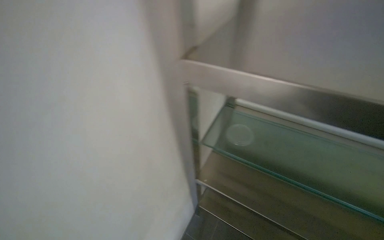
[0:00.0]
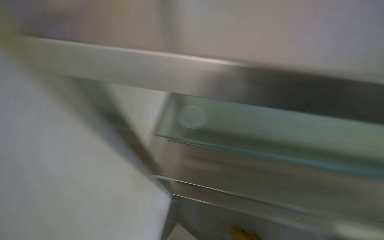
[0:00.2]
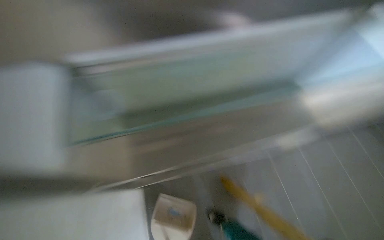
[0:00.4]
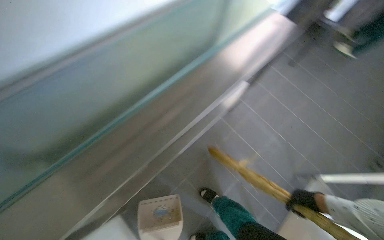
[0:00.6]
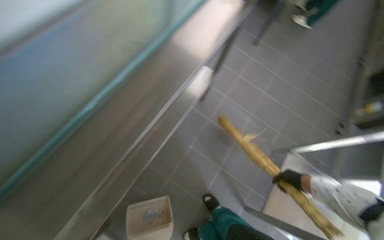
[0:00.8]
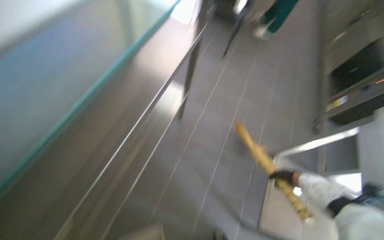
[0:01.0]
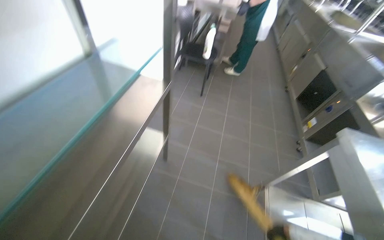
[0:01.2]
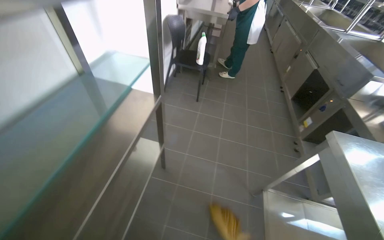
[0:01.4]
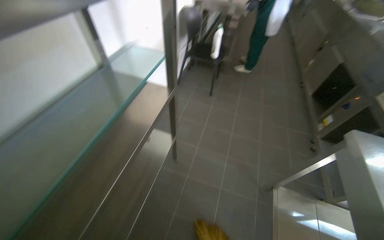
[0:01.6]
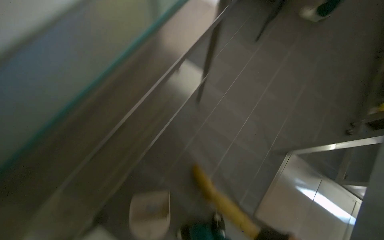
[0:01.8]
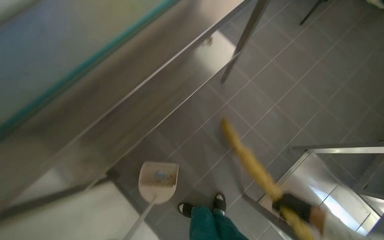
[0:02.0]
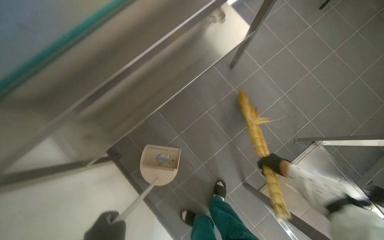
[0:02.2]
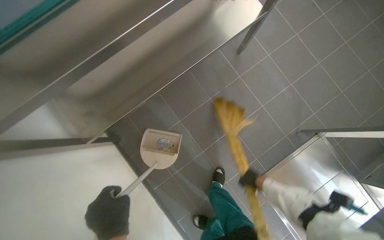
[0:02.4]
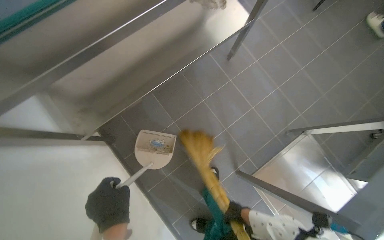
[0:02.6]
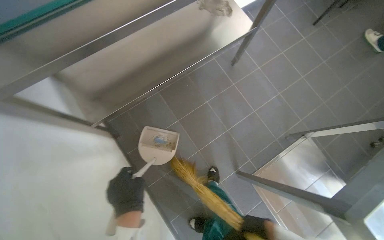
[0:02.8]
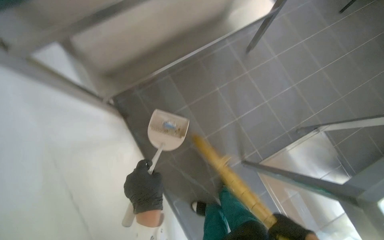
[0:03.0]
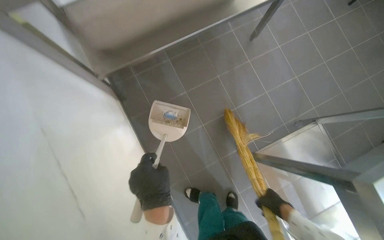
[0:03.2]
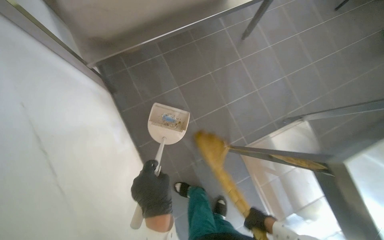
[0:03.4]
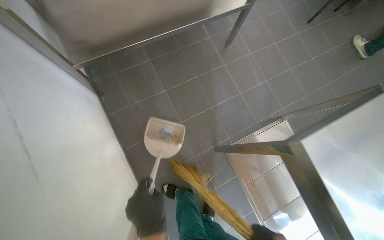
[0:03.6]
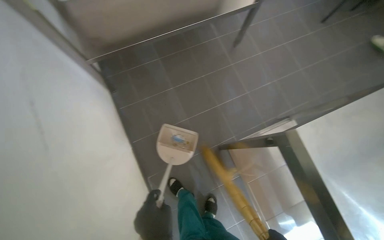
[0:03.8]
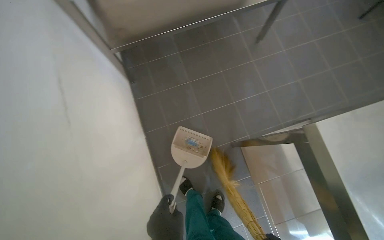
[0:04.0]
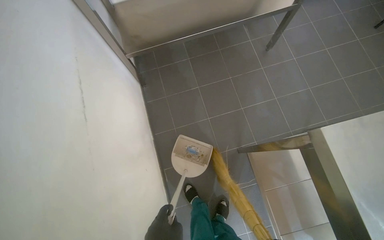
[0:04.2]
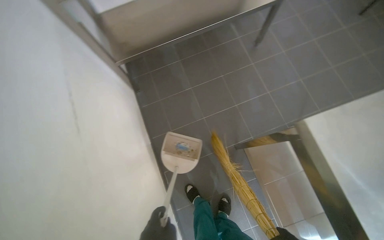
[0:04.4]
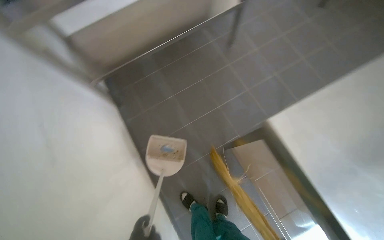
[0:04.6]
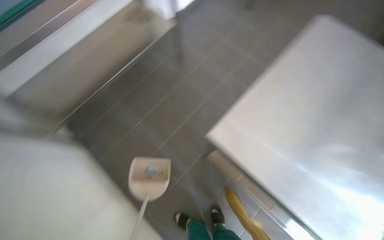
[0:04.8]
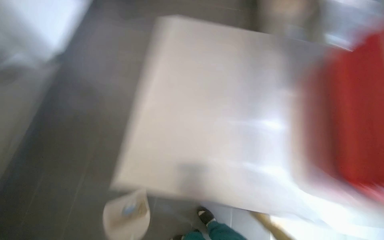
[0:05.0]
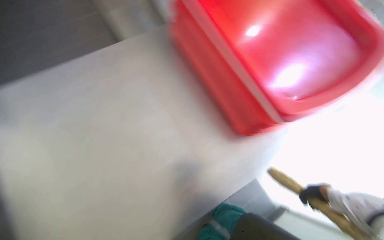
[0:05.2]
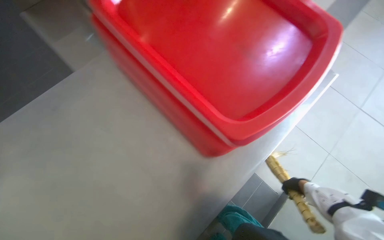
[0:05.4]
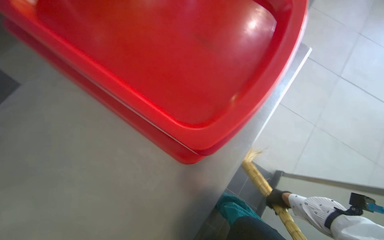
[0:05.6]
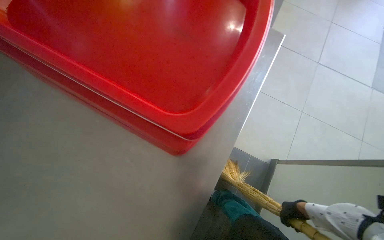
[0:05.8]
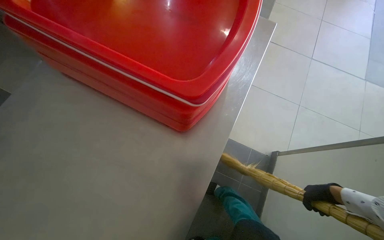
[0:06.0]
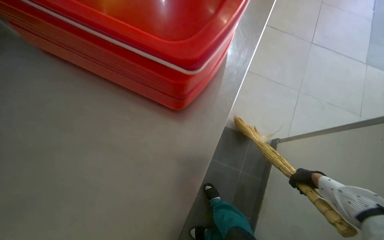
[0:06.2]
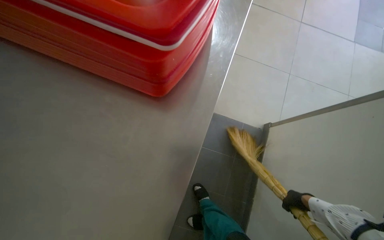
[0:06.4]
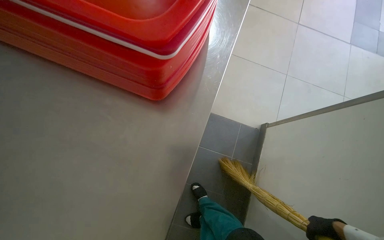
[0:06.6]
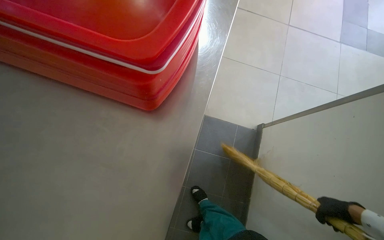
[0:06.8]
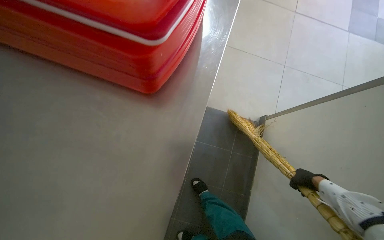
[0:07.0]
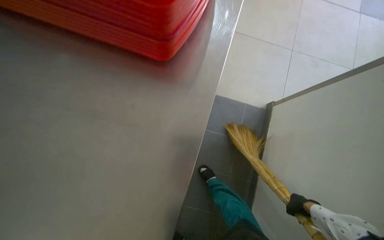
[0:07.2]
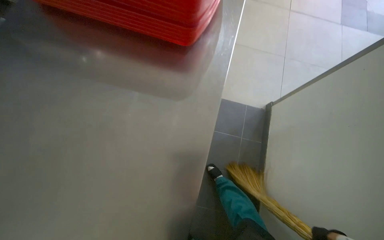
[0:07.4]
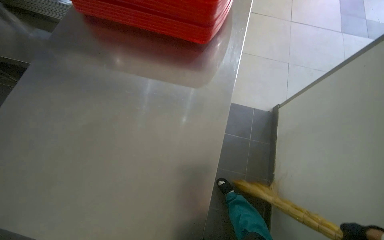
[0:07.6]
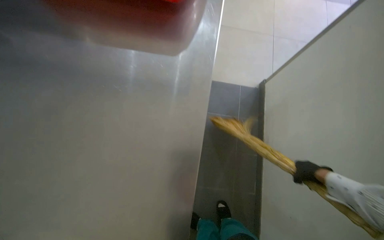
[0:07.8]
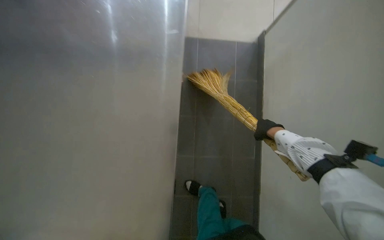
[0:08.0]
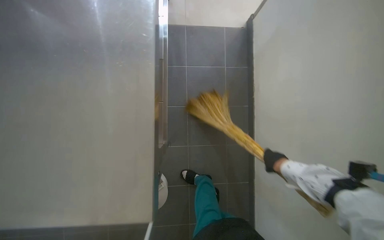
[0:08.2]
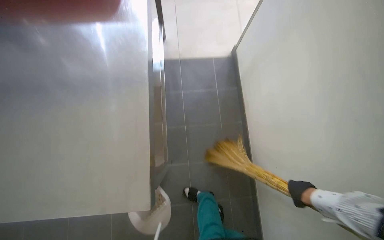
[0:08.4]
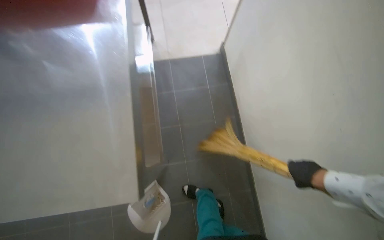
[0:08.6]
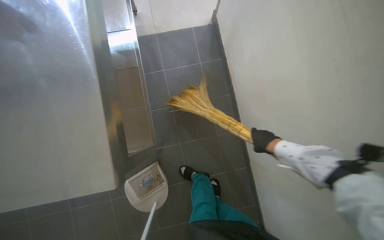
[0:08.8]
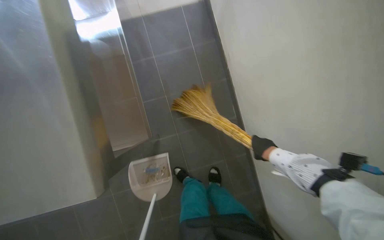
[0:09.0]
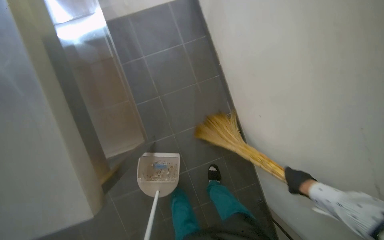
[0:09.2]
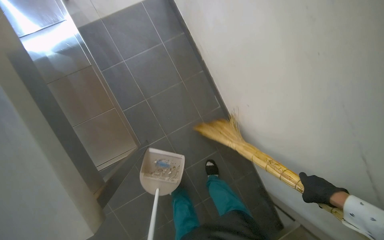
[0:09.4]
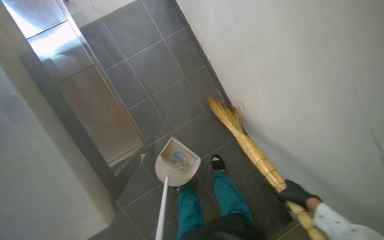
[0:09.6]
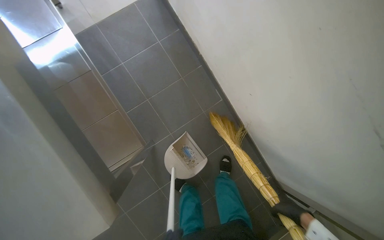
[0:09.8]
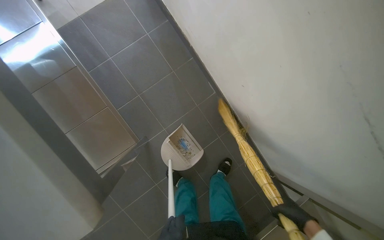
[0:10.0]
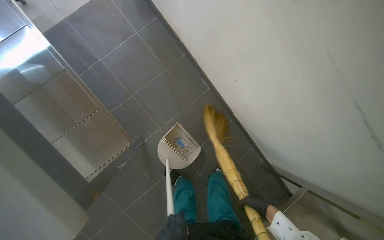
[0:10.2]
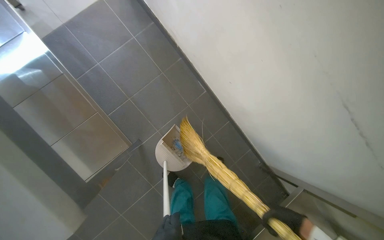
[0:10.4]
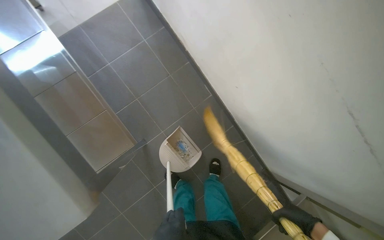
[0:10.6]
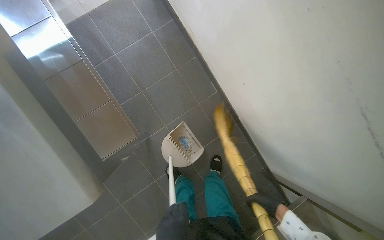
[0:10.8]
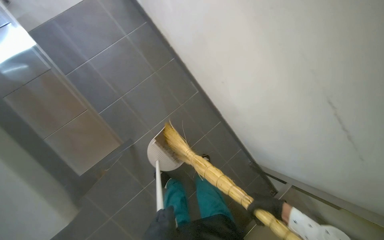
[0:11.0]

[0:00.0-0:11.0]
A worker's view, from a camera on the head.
Job: sweeping floor.
The whole recording: Collecting debris with dustpan. The worker sweeps debris into a dustpan and collects it from the floor.
0:00.0 to 0:01.6: Everything in view rotates about 25 degrees counterclockwise.
0:01.6 to 0:03.2: The camera is carried about 40 cm. The head turns to the left by roughly 45 degrees. The view tilts some 35 degrees downward.
0:03.2 to 0:04.8: The view tilts some 10 degrees upward.
0:04.8 to 0:06.2: The wearer's head swings approximately 35 degrees to the right.
0:06.2 to 0:07.8: The right hand moves nearer and farther over about 20 cm, changing direction 3 times.
0:07.8 to 0:09.4: The view tips downward by some 10 degrees. The scene rotates counterclockwise by about 30 degrees. The right hand goes about 50 cm down the picture.
0:09.4 to 0:11.0: The right hand swings left and right, some 10 cm each way, with 2 reversals.

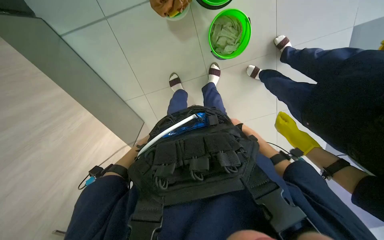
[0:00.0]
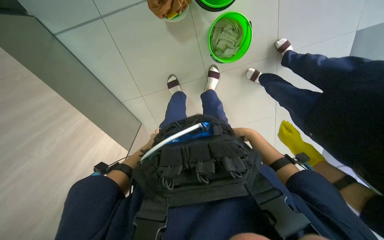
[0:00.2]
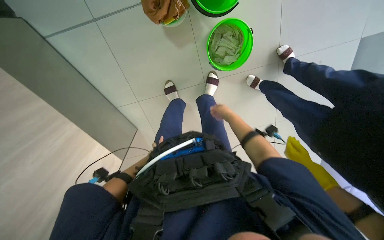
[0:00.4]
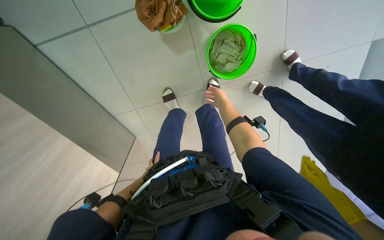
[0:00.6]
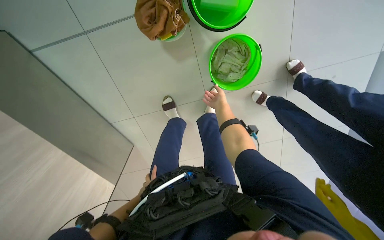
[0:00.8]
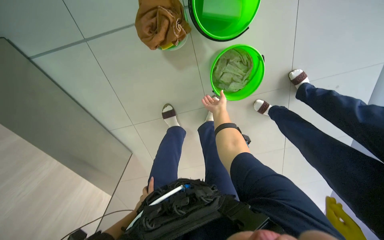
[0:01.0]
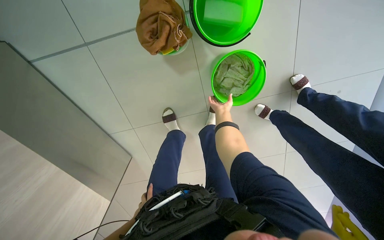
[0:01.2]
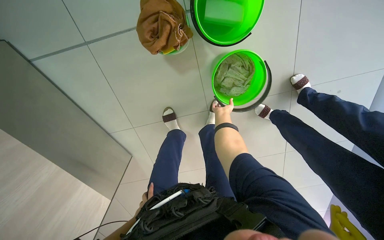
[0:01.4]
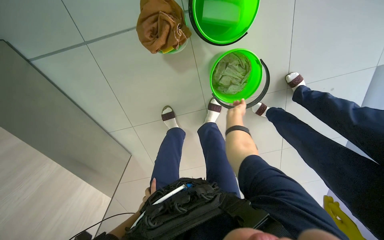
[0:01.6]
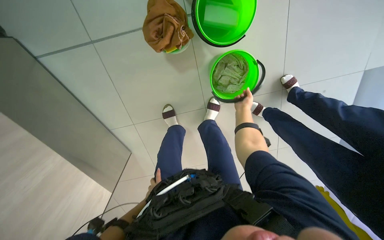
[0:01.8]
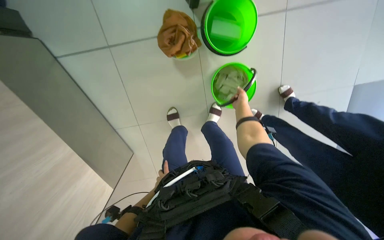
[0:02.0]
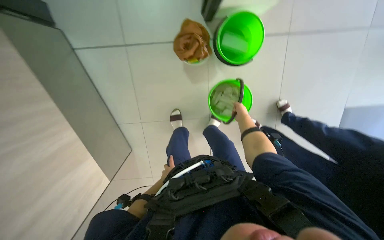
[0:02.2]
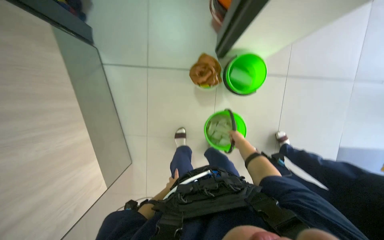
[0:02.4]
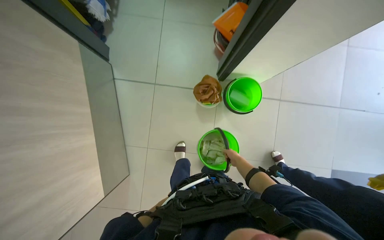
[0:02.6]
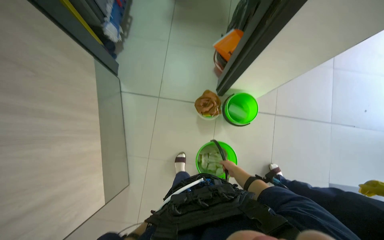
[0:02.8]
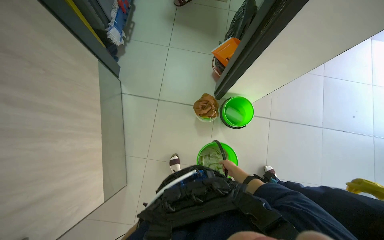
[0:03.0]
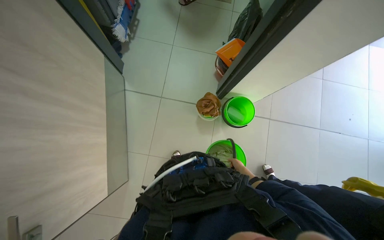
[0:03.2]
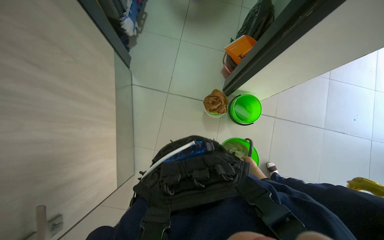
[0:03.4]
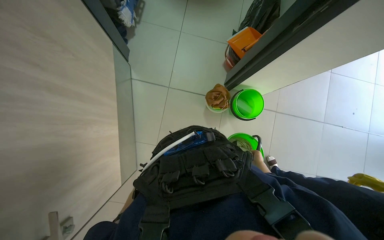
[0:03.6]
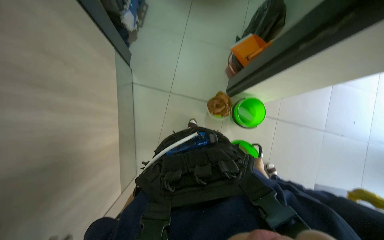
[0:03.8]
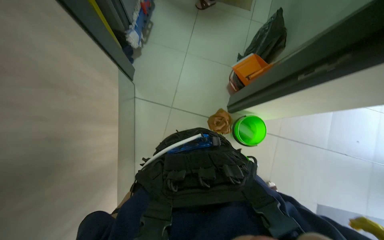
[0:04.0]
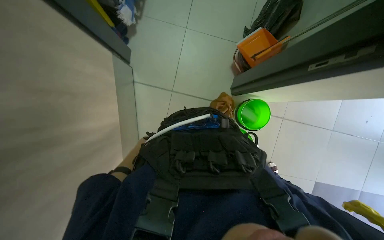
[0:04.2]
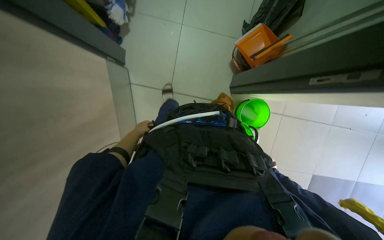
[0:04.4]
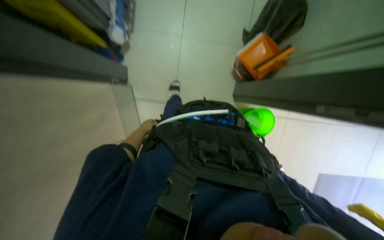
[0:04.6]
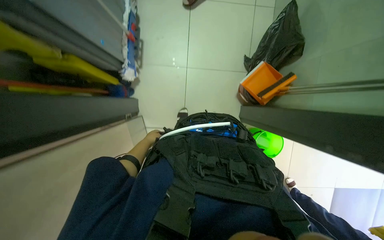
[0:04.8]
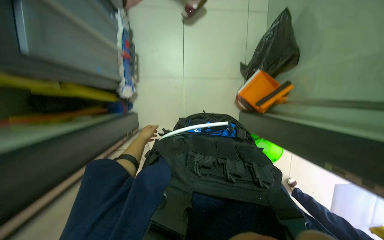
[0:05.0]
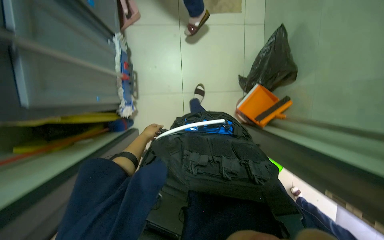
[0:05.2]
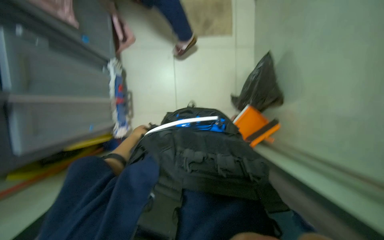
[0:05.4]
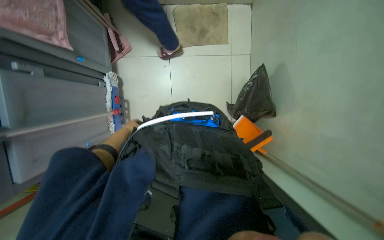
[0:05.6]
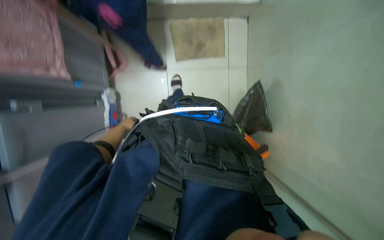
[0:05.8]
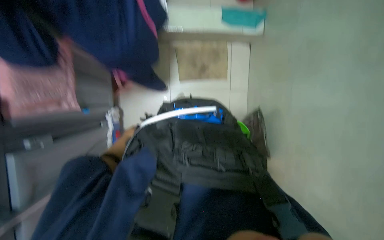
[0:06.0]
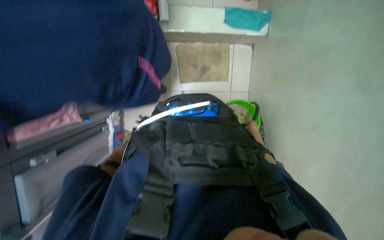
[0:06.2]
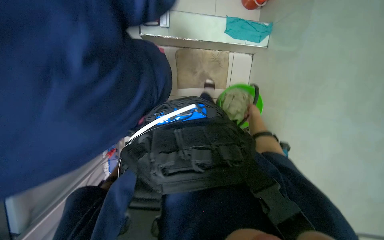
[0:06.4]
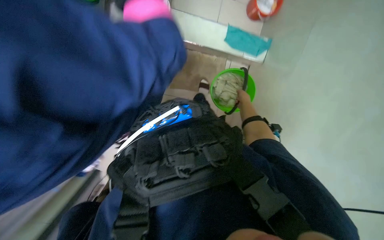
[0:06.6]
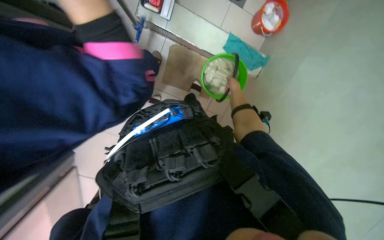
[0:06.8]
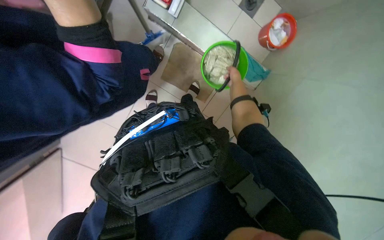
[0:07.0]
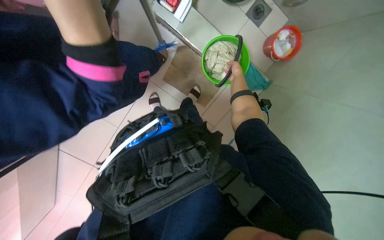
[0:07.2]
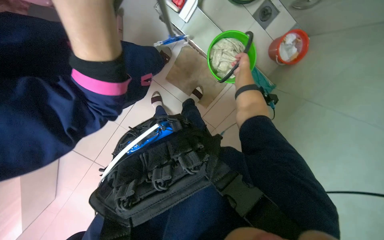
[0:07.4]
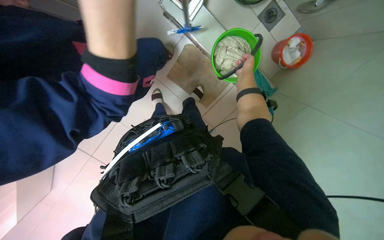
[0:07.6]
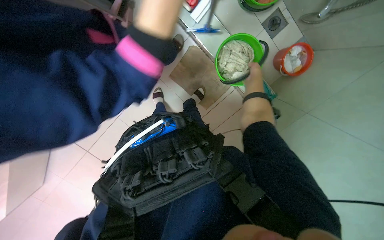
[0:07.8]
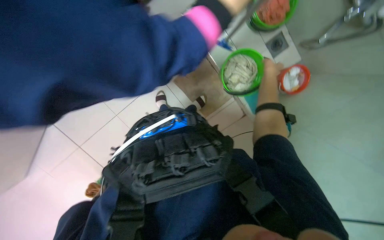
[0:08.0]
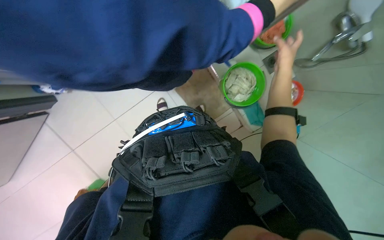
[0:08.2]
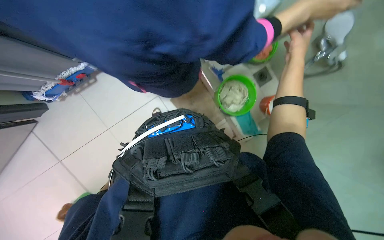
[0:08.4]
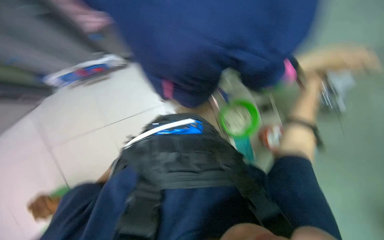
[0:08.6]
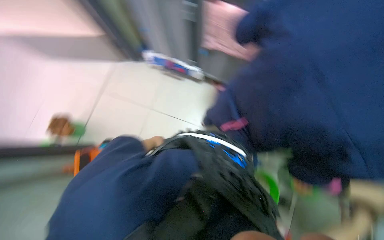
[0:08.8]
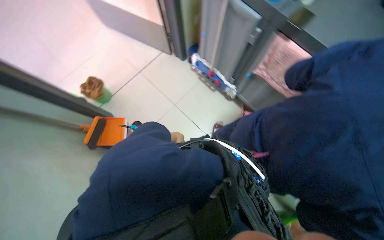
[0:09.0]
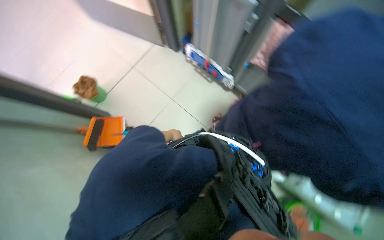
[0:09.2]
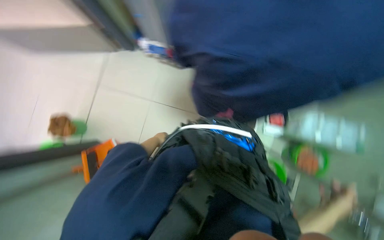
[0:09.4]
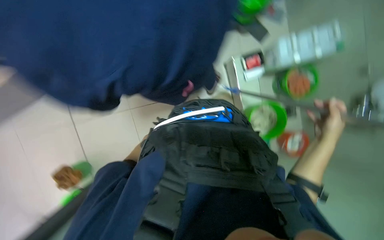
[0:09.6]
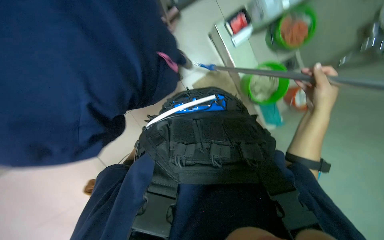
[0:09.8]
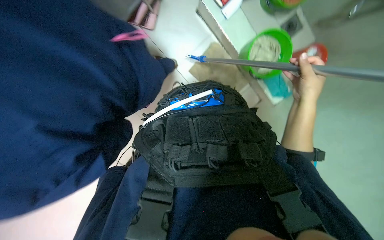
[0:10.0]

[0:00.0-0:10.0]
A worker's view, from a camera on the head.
Job: preparing cleaning supplies.
The whole recording: Preparing mop for cleaning. The worker prepares the mop by attaching the head, wetting it in a bucket, and wringing it out.
0:01.4 to 0:02.8: The wearer moves some 60 cm. The view tips upward by roughly 35 degrees.
0:04.2 to 0:05.8: The camera travels roughly 1 m.
0:07.2 to 0:08.6: The wearer looks some 15 degrees further upward. The scene rotates clockwise by some 25 degrees.
0:08.6 to 0:10.0: The camera sweeps to the left, by about 15 degrees. The camera pitches downward, by some 15 degrees.
